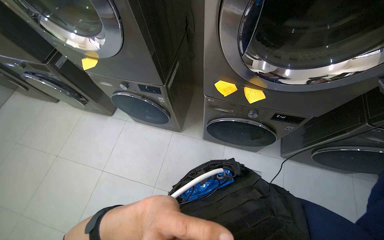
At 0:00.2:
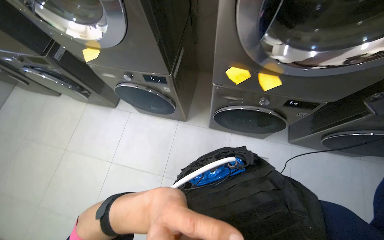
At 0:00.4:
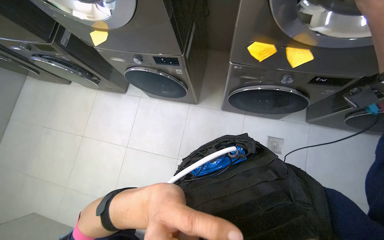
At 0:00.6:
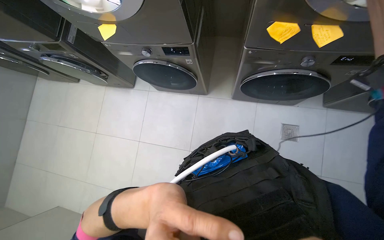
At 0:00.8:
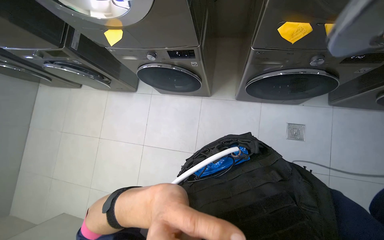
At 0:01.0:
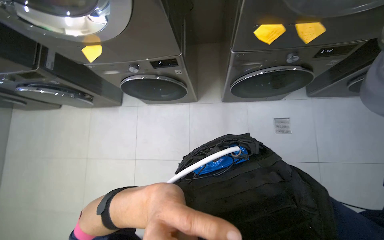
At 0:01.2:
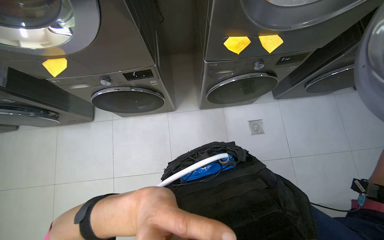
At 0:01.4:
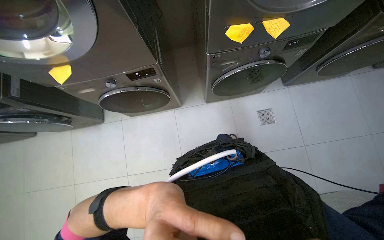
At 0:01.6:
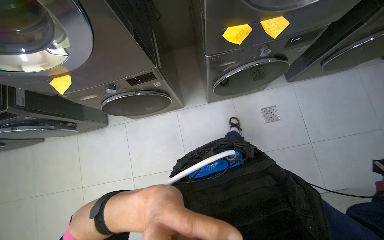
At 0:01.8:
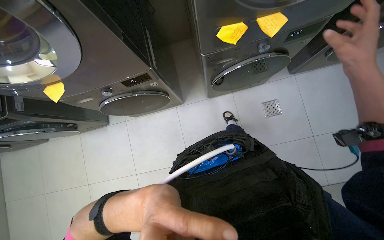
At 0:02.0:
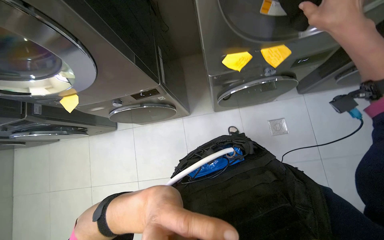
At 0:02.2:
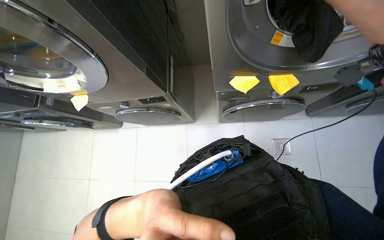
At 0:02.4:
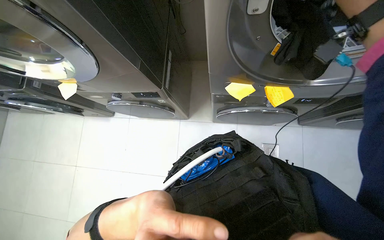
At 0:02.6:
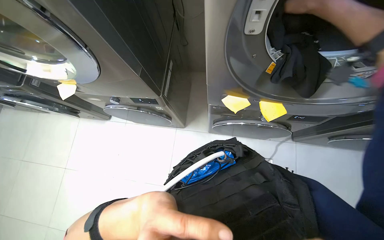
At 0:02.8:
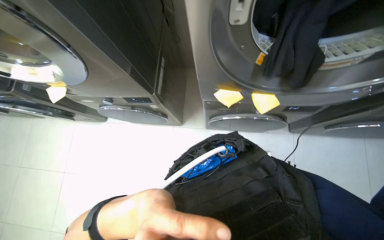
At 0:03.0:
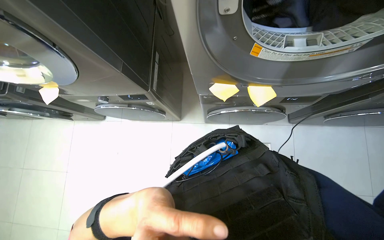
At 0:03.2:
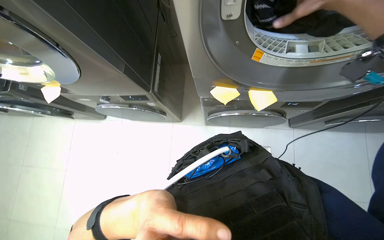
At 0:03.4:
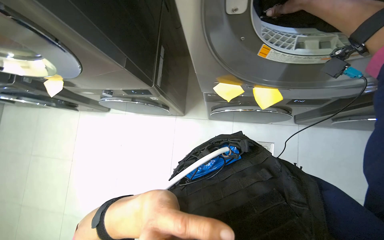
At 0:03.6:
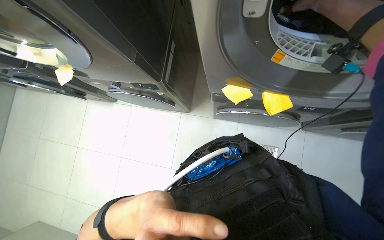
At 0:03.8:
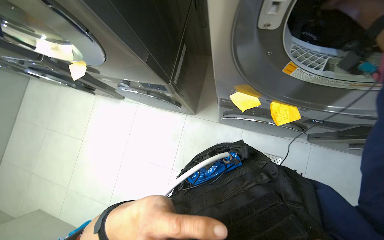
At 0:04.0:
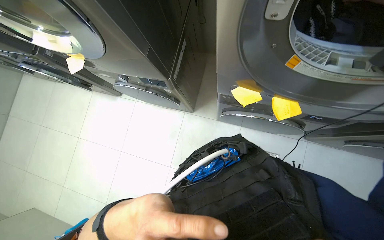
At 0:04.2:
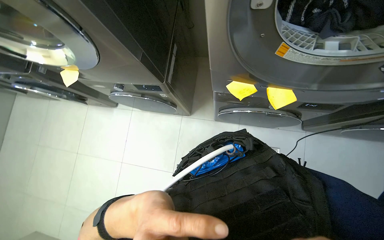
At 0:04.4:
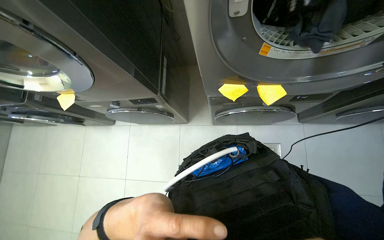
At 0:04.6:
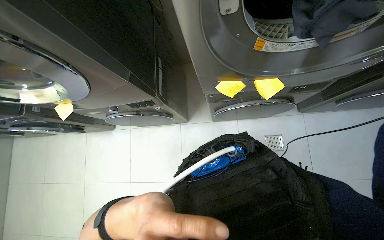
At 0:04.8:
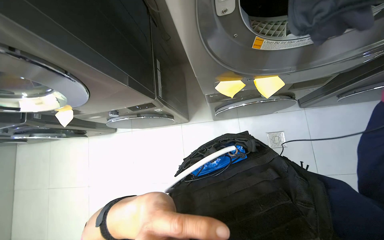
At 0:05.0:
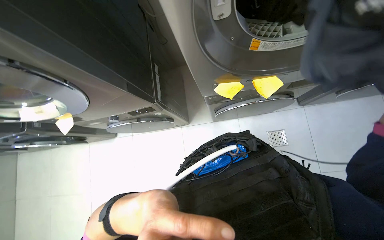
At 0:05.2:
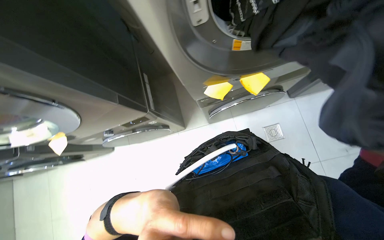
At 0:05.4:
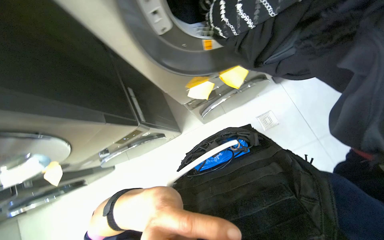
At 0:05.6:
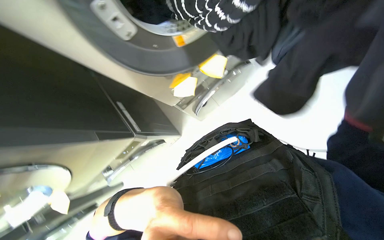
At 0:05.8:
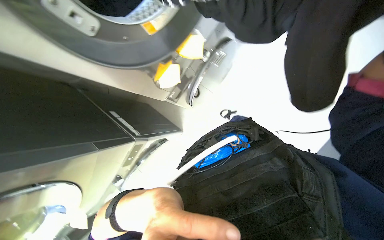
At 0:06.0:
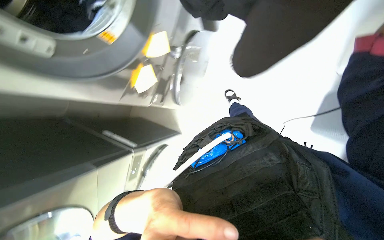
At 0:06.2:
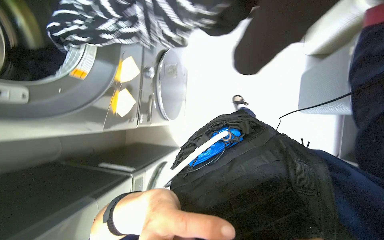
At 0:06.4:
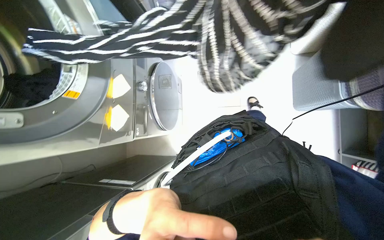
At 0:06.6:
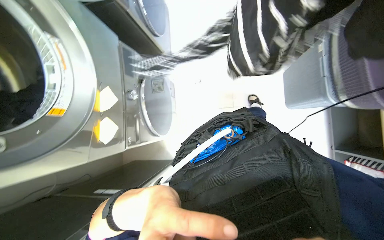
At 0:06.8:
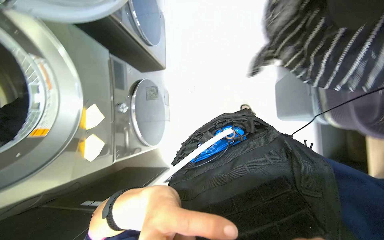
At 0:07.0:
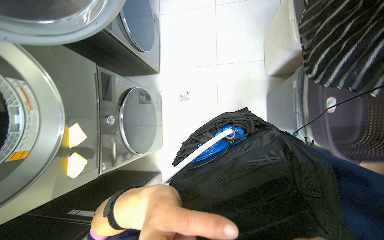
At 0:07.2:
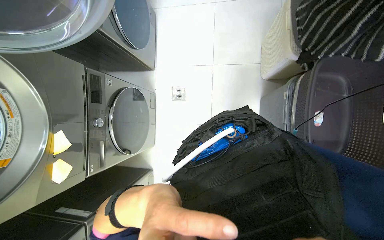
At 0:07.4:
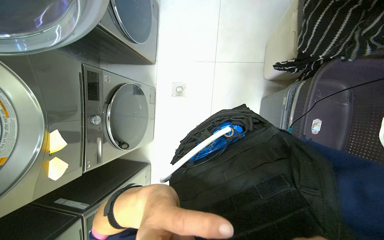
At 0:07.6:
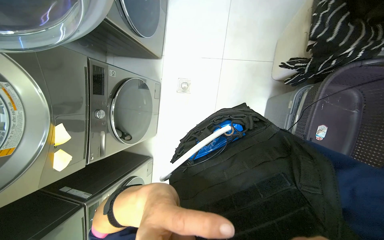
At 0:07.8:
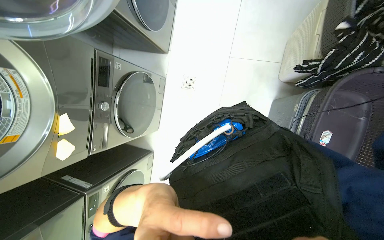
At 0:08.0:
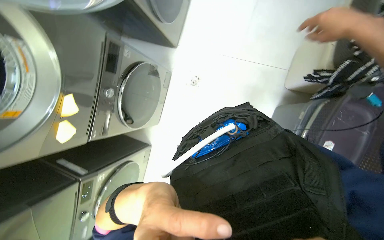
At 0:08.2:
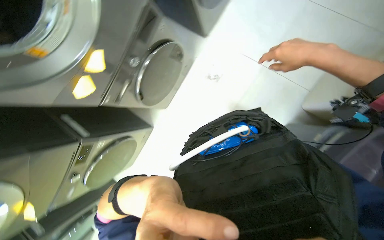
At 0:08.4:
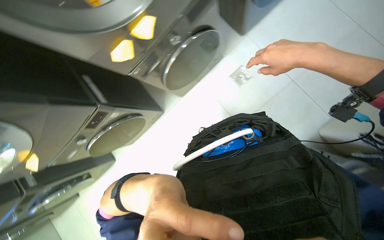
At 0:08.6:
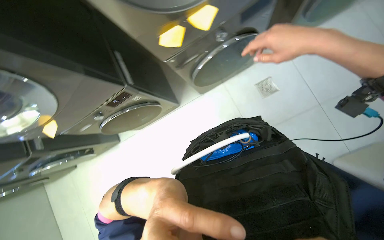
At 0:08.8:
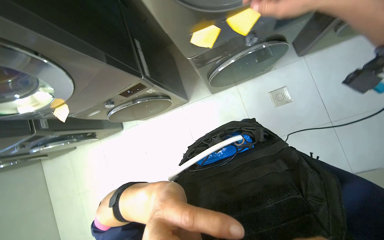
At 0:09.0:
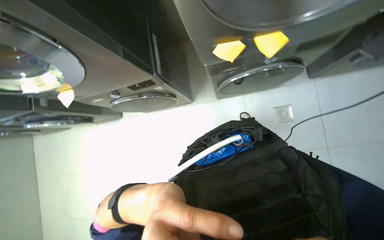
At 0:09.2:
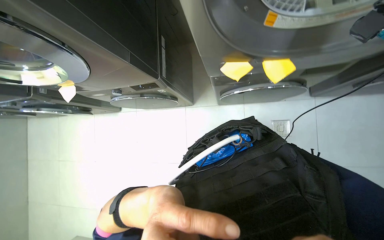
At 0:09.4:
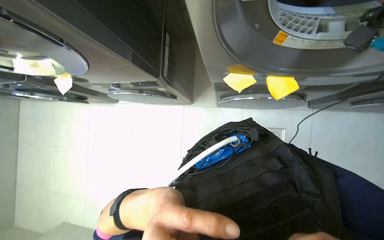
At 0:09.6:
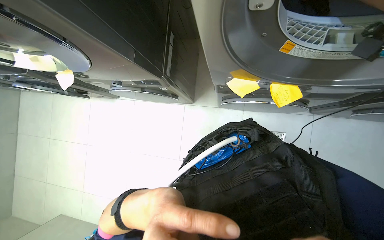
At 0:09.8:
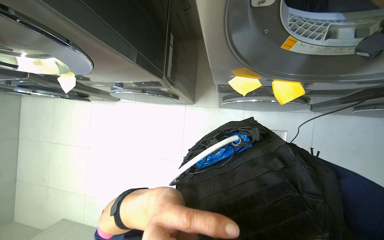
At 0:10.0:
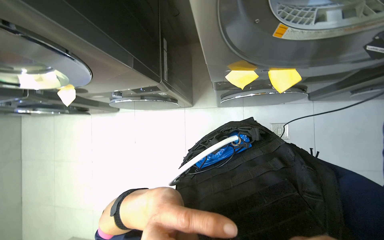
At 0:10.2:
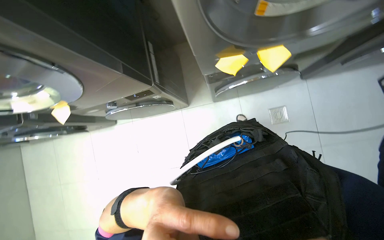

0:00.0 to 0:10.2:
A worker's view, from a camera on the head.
Job: managing laundry.
The whole recording: Unloading clothes from washing machines. The worker unloads washed clothes from multiple washing machines into laundry baskets.
0:00.0 to 0:01.4: The wearer looks about 10 degrees further downward. Everything in view rotates roughly 25 degrees counterclockwise.
0:04.4 to 0:05.8: Everything in view rotates roughly 55 degrees counterclockwise.
0:05.8 to 0:07.2: The camera travels approximately 40 cm. Everything in view rotates some 35 degrees counterclockwise.
0:07.2 to 0:08.8: The scene rotates clockwise by about 55 degrees.

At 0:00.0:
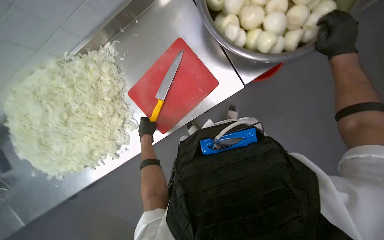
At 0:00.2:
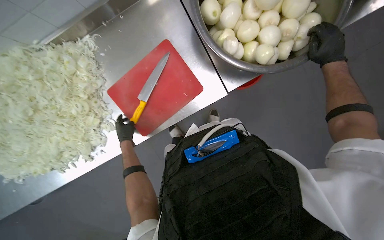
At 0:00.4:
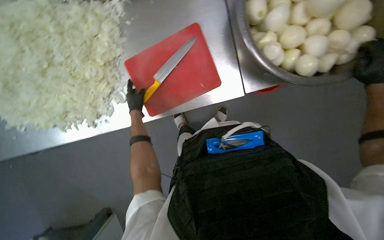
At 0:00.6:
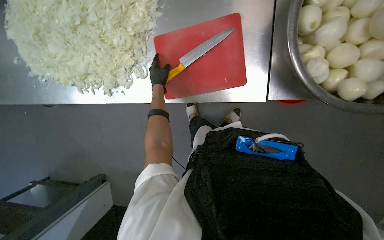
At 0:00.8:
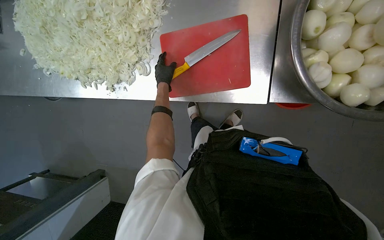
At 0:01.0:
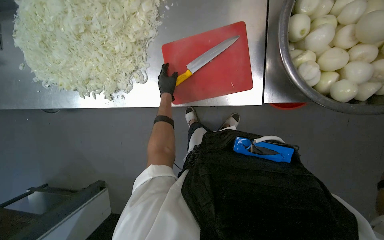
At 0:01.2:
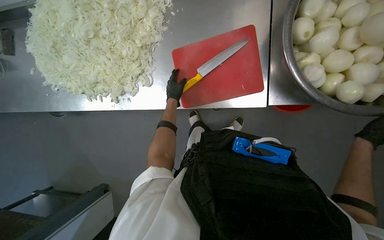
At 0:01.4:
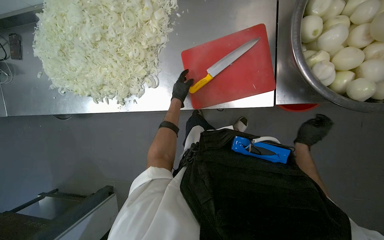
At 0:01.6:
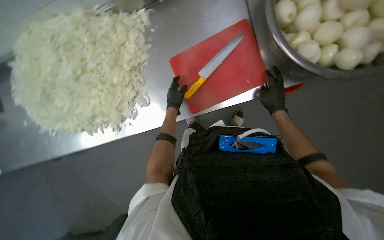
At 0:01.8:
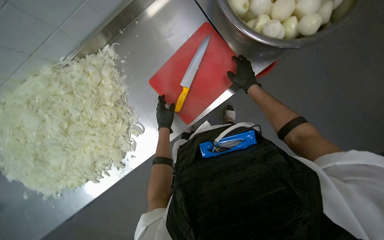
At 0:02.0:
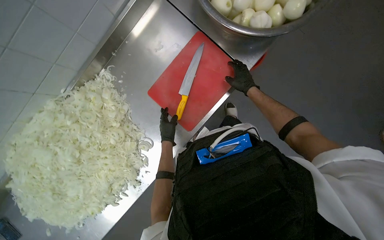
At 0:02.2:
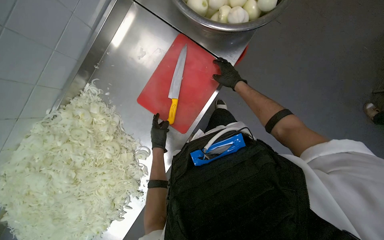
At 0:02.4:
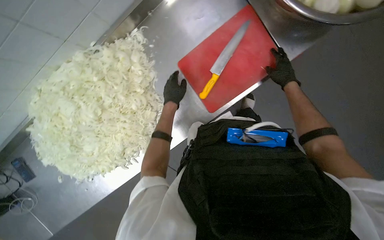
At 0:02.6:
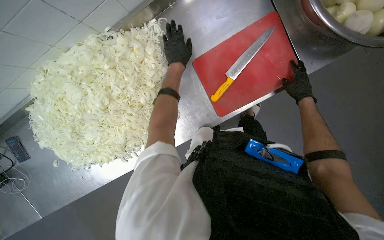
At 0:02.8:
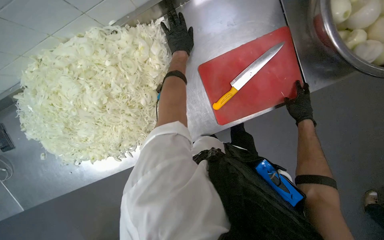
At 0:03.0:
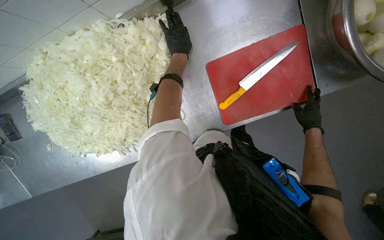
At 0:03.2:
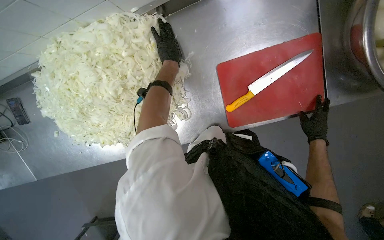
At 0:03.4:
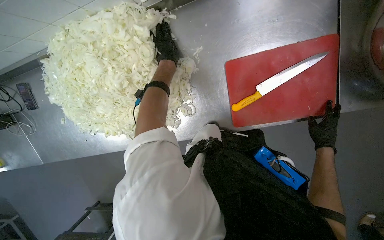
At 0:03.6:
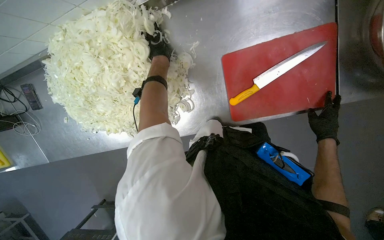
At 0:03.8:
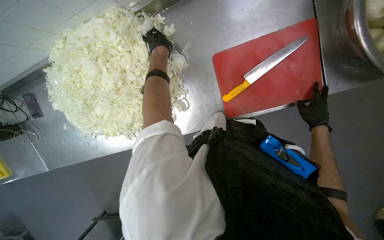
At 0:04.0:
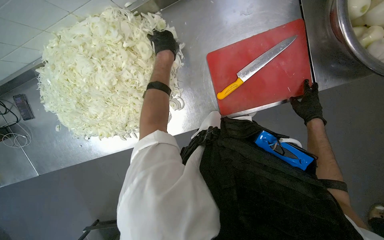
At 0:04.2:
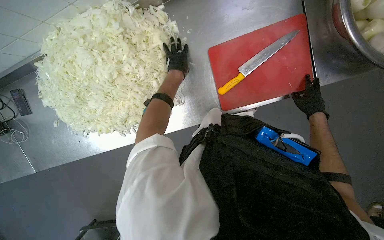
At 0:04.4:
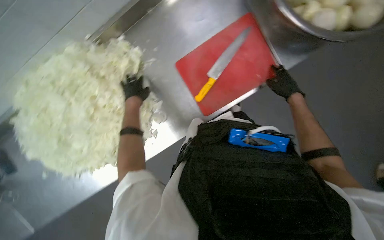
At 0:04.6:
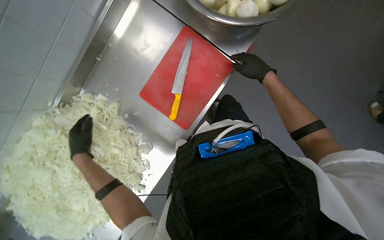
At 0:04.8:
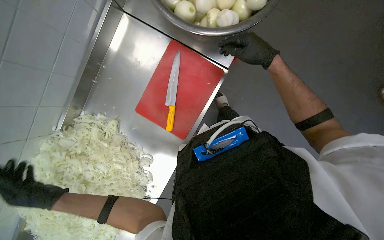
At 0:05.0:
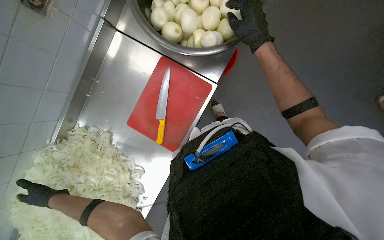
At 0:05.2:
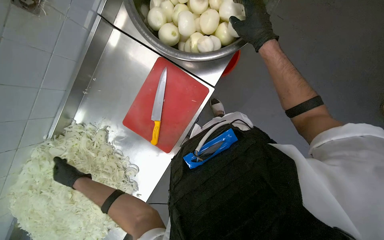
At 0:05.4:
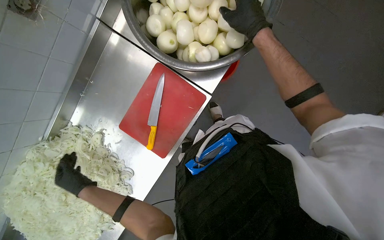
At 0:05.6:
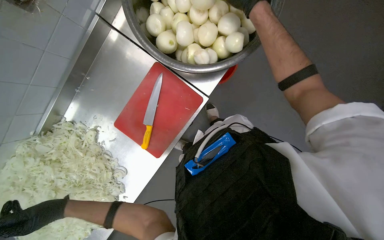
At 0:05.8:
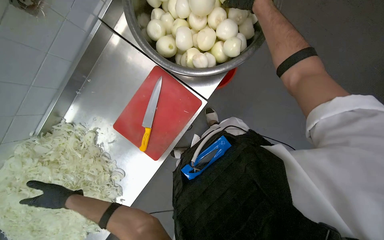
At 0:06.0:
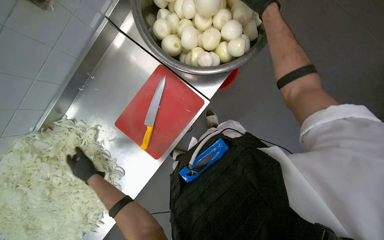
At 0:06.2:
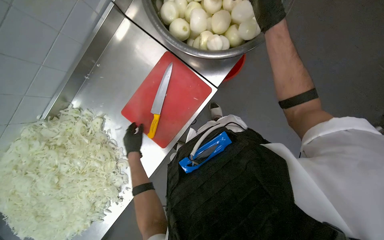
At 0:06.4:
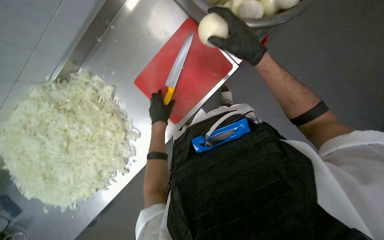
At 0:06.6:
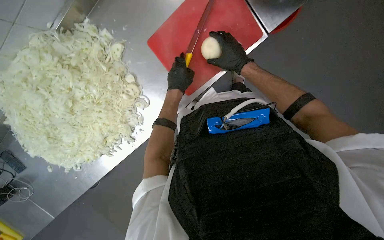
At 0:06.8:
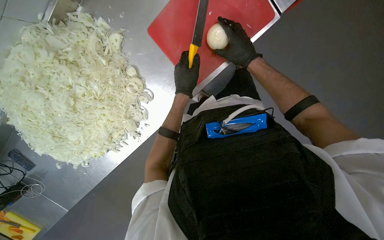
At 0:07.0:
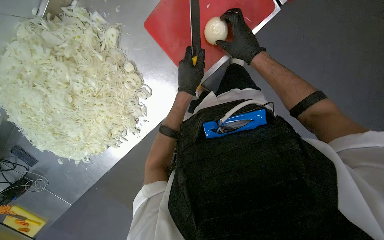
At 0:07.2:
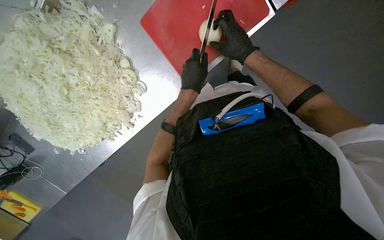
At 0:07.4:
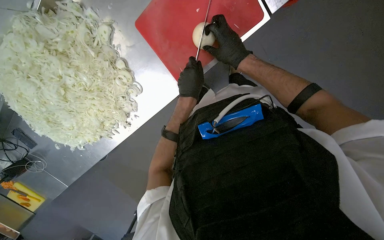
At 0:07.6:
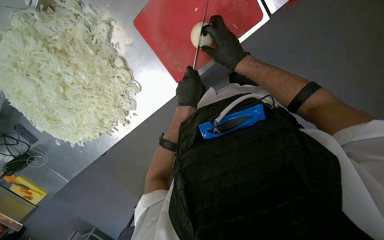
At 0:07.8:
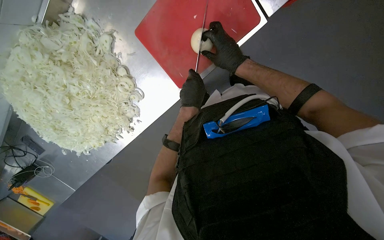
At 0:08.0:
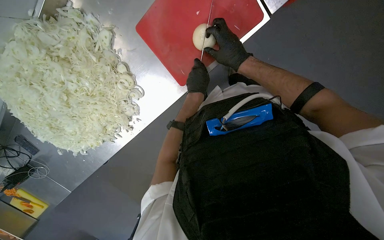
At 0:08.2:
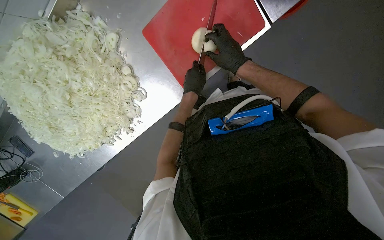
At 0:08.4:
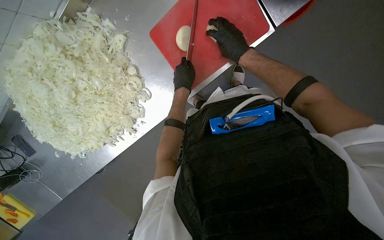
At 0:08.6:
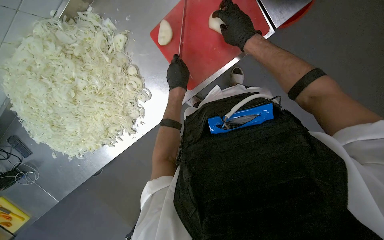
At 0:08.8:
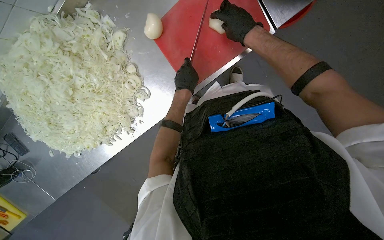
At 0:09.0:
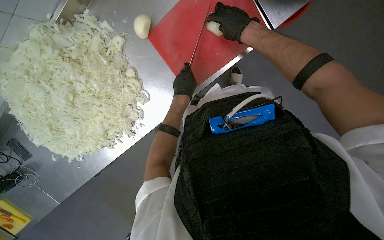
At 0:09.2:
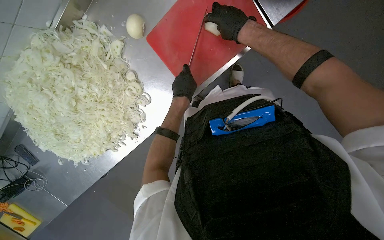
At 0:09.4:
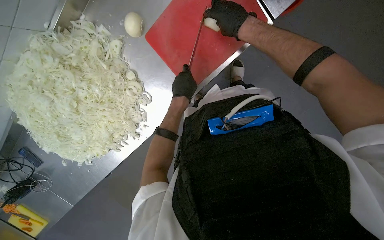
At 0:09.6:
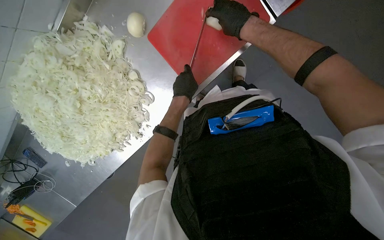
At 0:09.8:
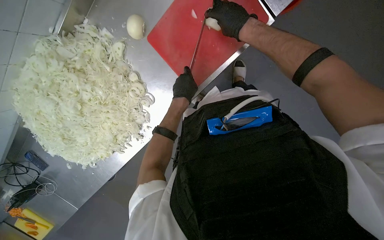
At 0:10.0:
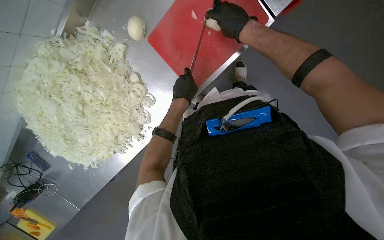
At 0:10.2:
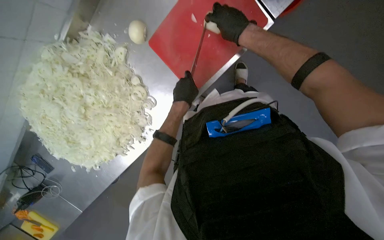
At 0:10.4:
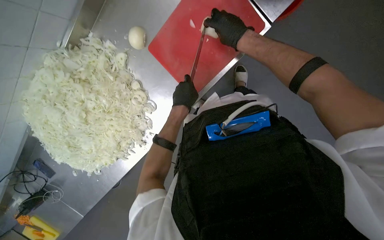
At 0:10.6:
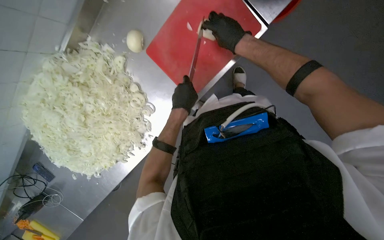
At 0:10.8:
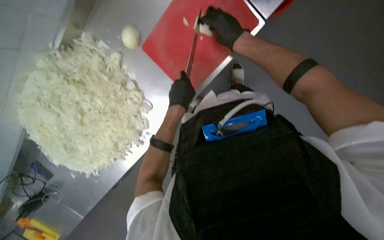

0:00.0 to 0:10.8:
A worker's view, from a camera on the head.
Job: preparing food.
The whole recording: Preparing onions on cutting board. The worker slices and dices peeled onions on a red cutting board.
0:03.0 to 0:04.6: The scene rotates counterclockwise by approximately 35 degrees.
0:04.6 to 0:06.2: The right hand travels nearer to the camera and up the picture by some 25 cm; the left hand swings nearer and farther, some 25 cm each way, with 3 reversals.
0:06.2 to 0:07.8: The camera pitches downward, by about 25 degrees. The left hand heads to the right, covering approximately 15 cm, while the right hand goes approximately 40 cm farther from the camera, to the left and down the picture.
0:07.8 to 0:09.2: The right hand is displaced up the picture by some 10 cm.
0:09.2 to 0:10.8: The hands are busy where they are.
